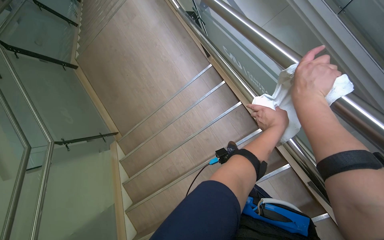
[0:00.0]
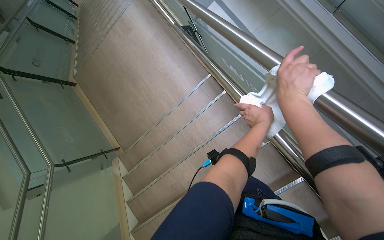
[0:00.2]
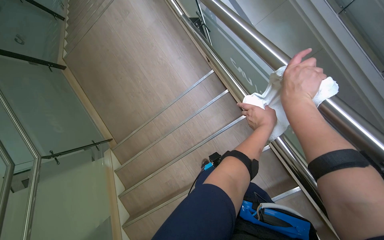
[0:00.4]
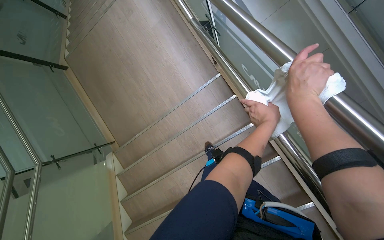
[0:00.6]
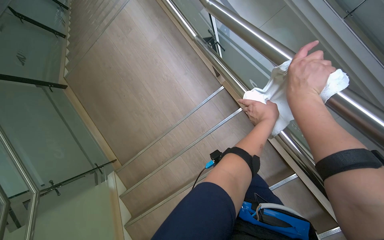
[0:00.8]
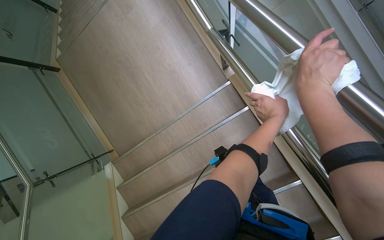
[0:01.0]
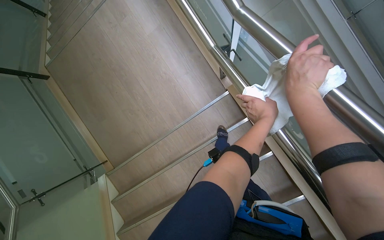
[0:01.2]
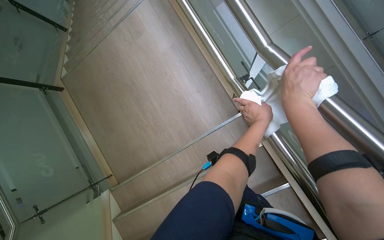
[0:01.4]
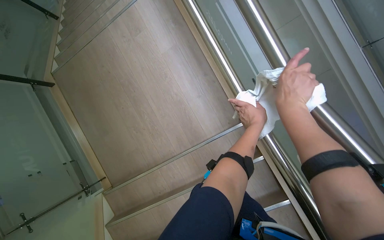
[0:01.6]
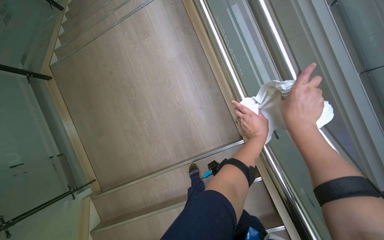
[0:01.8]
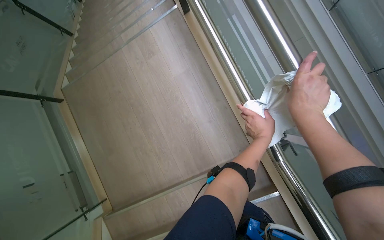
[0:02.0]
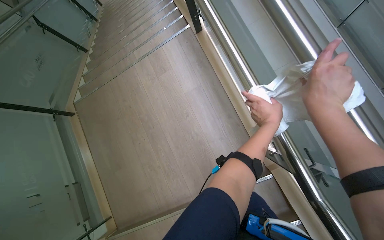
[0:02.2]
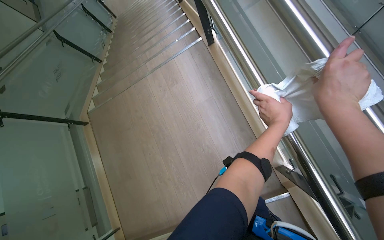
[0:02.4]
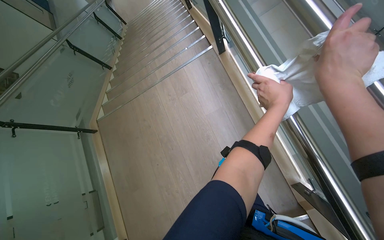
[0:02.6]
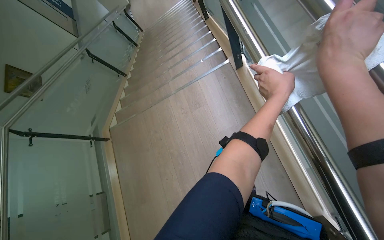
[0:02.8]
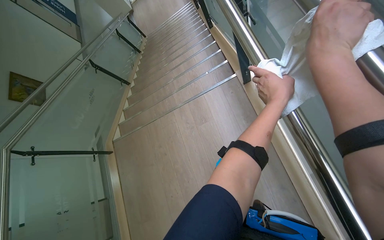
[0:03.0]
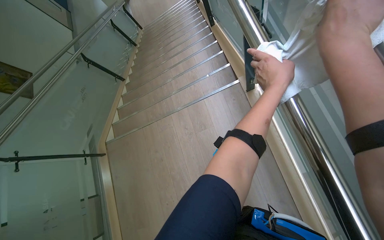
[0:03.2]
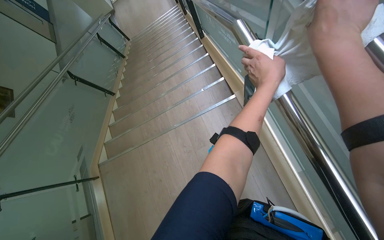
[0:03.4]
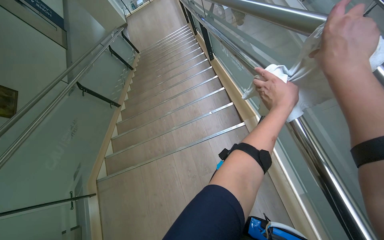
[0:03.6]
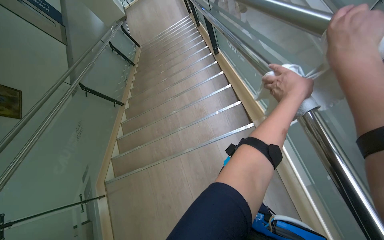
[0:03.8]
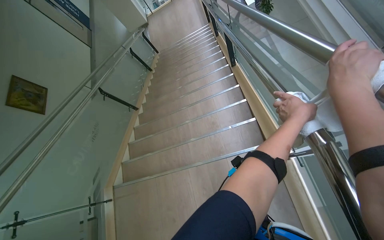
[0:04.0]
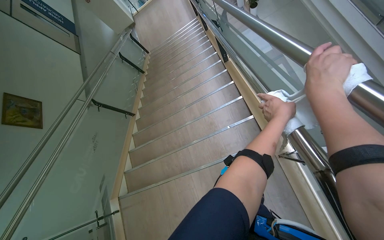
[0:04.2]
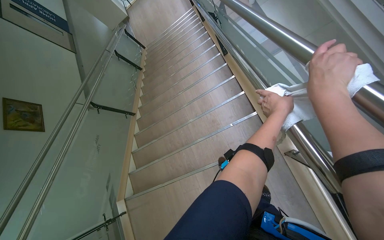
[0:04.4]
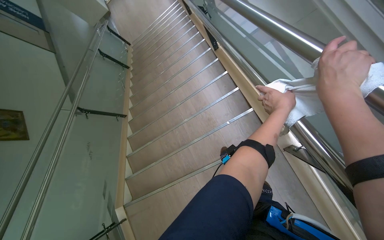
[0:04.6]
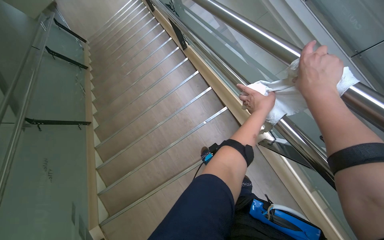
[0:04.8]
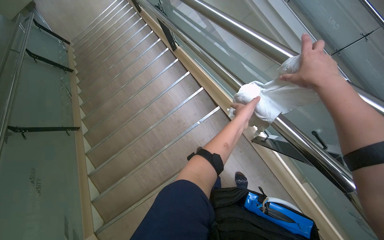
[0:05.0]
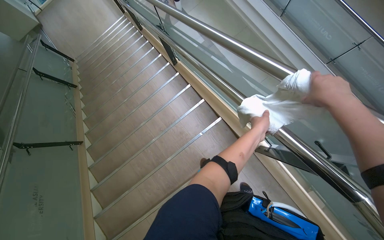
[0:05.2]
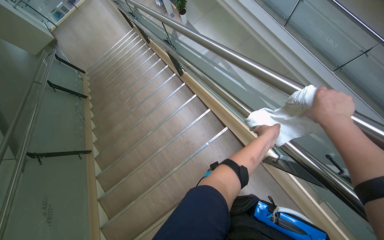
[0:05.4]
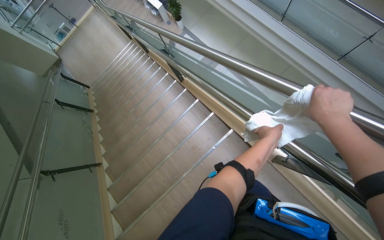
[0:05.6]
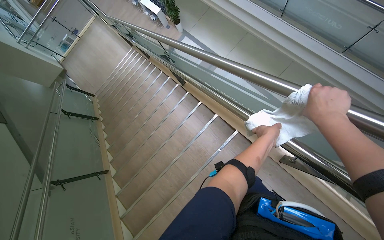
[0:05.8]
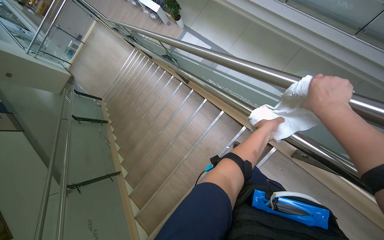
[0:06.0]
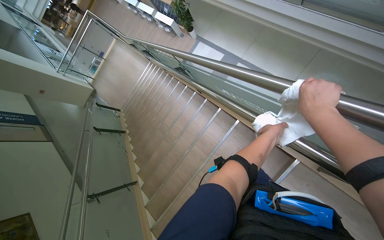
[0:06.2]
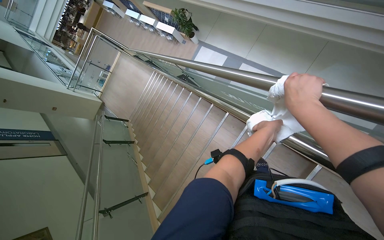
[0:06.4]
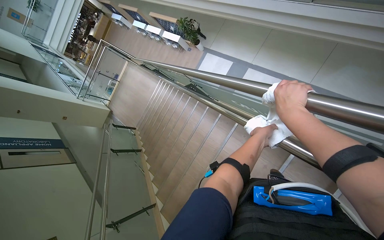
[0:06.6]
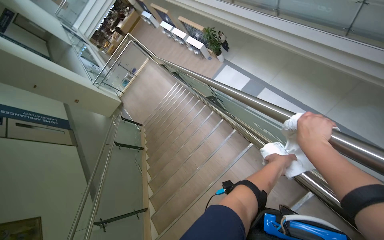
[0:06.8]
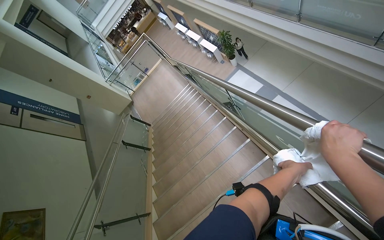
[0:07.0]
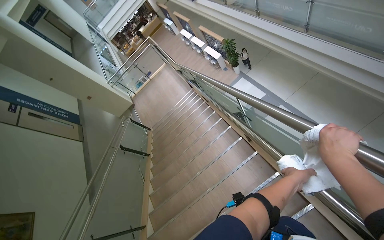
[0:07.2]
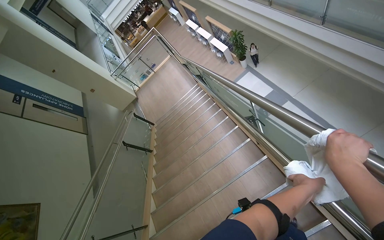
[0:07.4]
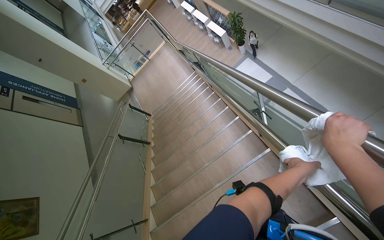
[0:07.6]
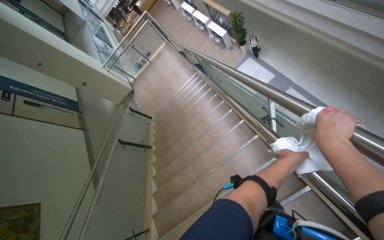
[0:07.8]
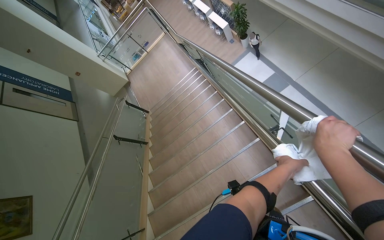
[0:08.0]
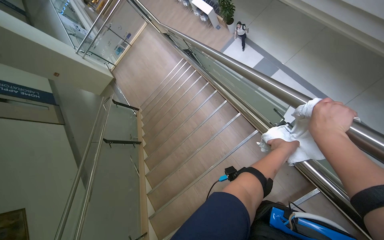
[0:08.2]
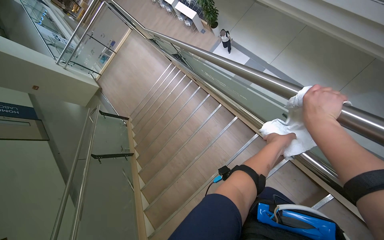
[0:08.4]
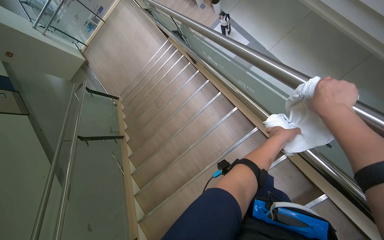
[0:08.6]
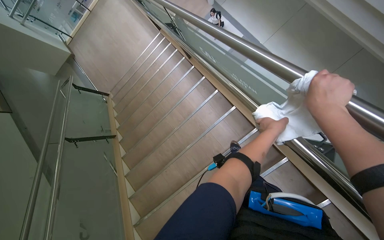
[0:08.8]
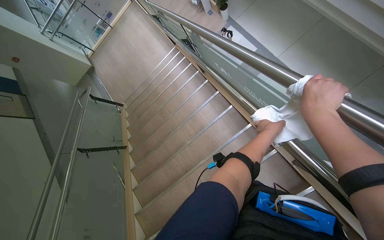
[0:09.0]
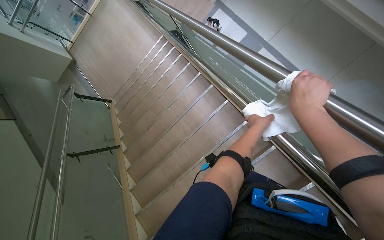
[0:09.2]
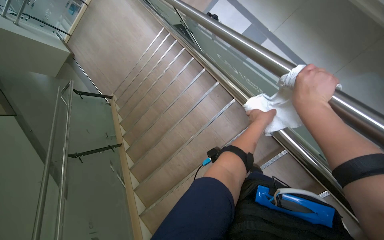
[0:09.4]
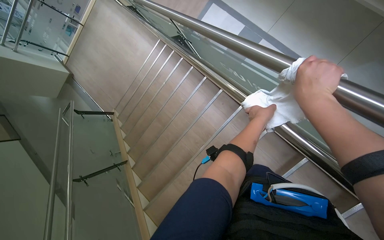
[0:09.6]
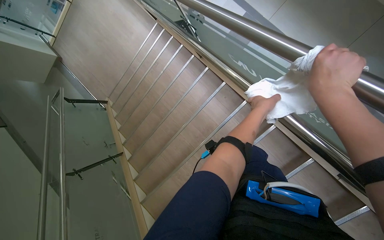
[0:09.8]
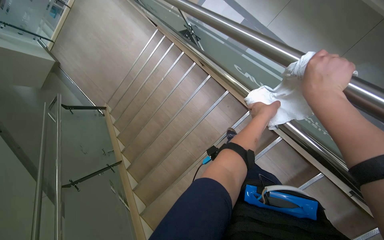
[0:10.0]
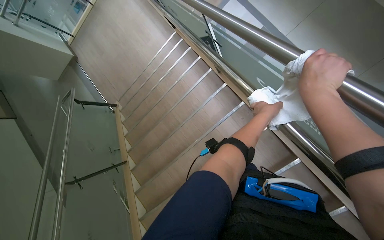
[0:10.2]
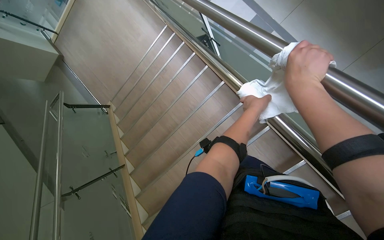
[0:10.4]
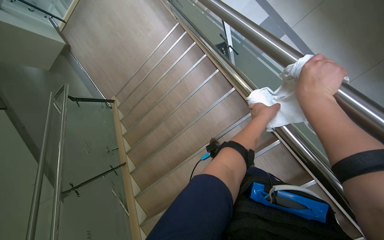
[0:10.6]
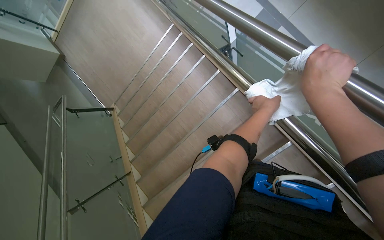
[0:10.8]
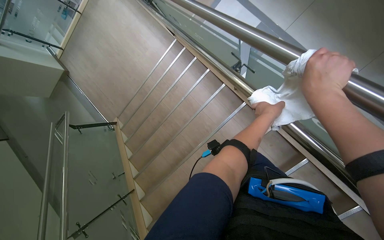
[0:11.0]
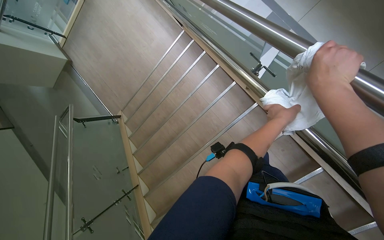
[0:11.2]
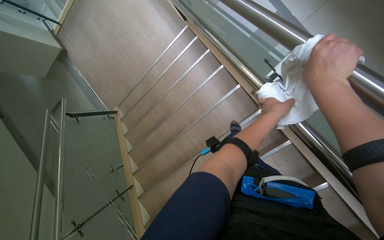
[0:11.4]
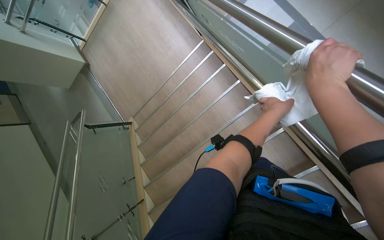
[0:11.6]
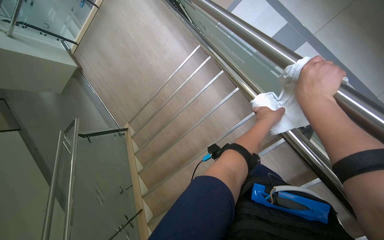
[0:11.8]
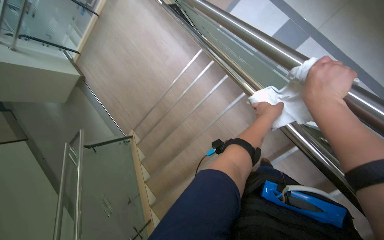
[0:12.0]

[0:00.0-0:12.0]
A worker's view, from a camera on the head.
Job: wiping surfaces.
The whole recording: Wiping metal handrail. The worker wipes the metal handrail with a white cloth while descending the stairs.
0:00.0 to 0:01.6: The camera travels some 90 cm.
0:01.6 to 0:03.0: The right hand shifts some 25 cm up the picture.
0:03.0 to 0:04.4: The left hand moves farther from the camera, some 25 cm.
0:04.4 to 0:06.0: Everything in view rotates approximately 25 degrees counterclockwise. The left hand heads farther from the camera, covering about 10 cm.
0:06.0 to 0:07.6: The wearer moves some 80 cm. The head turns to the left by roughly 20 degrees.
0:07.6 to 0:09.0: The wearer moves about 90 cm.
0:09.0 to 0:10.4: The wearer moves about 60 cm.
0:10.4 to 0:12.0: The head travels about 70 cm.

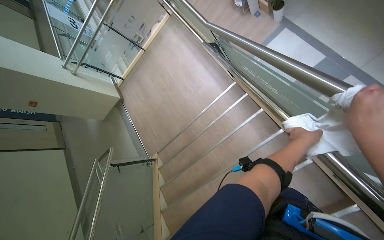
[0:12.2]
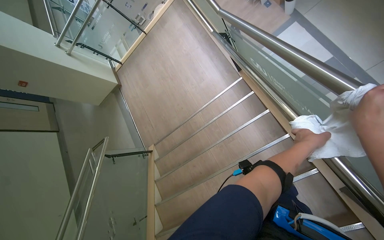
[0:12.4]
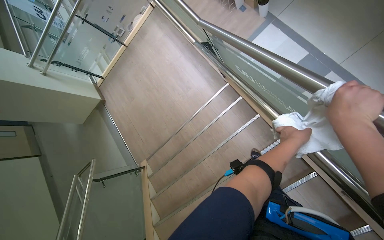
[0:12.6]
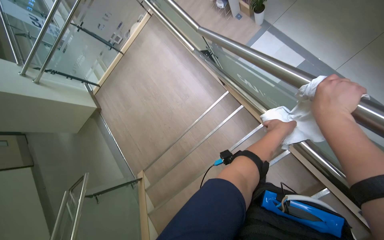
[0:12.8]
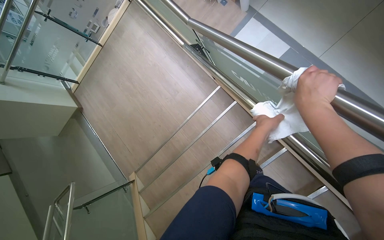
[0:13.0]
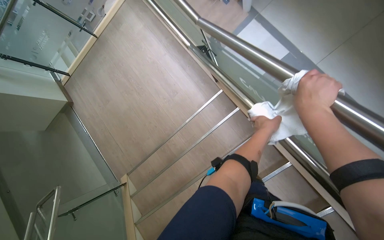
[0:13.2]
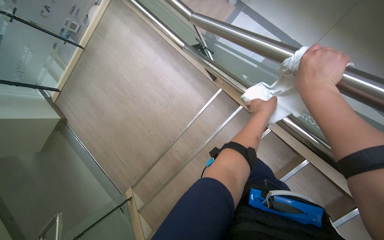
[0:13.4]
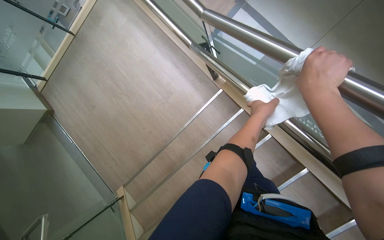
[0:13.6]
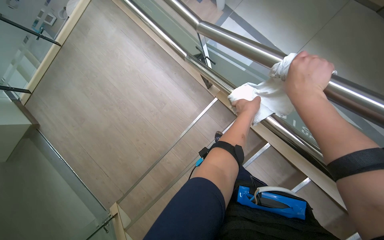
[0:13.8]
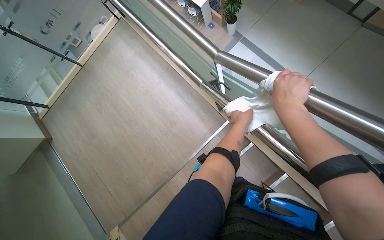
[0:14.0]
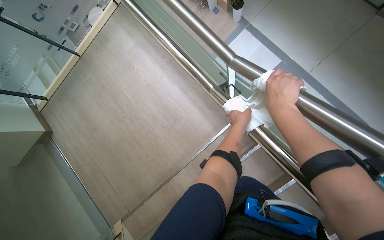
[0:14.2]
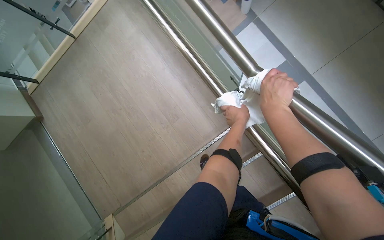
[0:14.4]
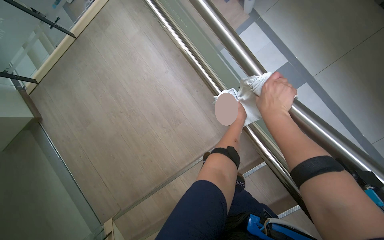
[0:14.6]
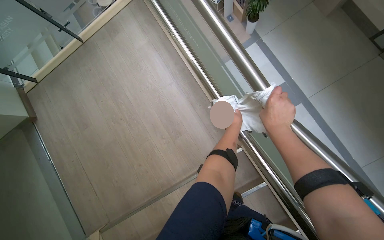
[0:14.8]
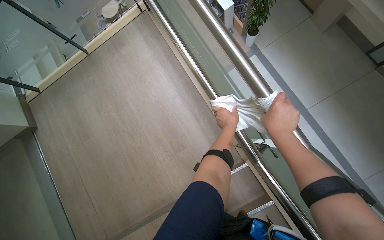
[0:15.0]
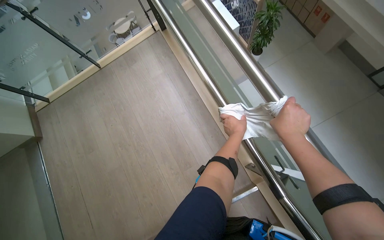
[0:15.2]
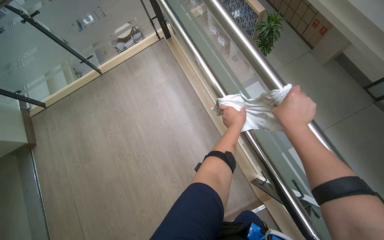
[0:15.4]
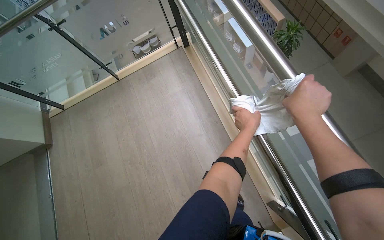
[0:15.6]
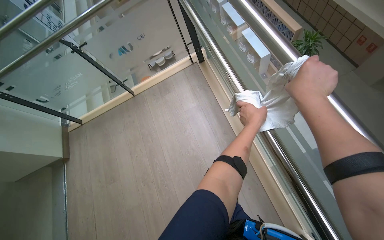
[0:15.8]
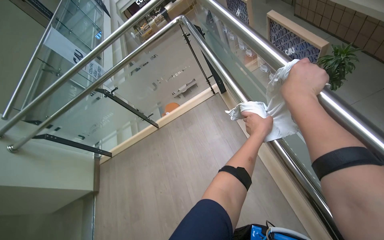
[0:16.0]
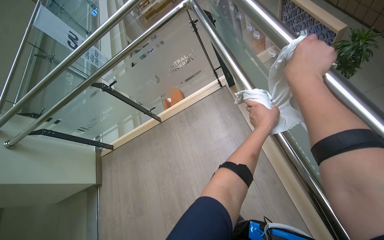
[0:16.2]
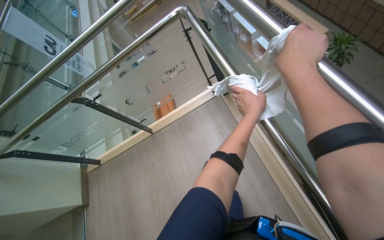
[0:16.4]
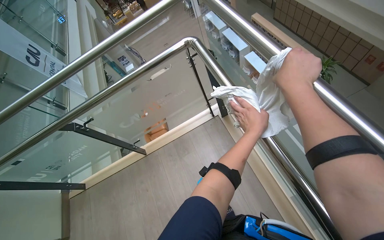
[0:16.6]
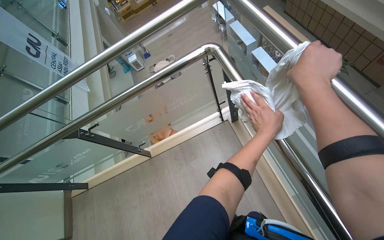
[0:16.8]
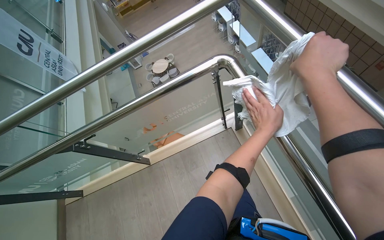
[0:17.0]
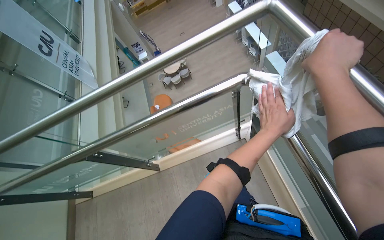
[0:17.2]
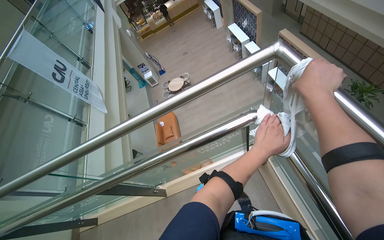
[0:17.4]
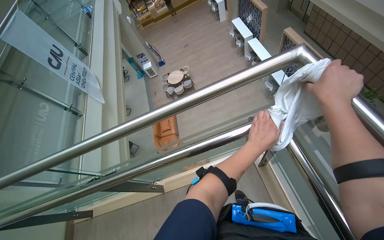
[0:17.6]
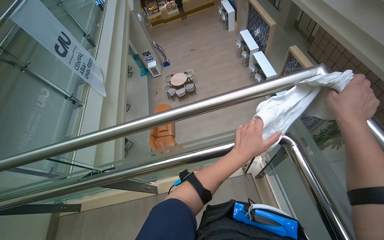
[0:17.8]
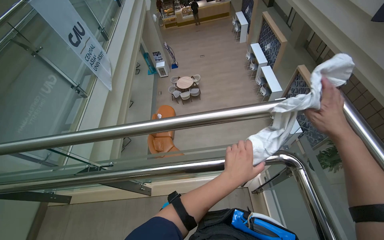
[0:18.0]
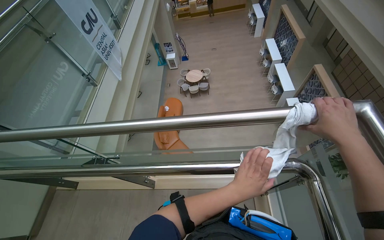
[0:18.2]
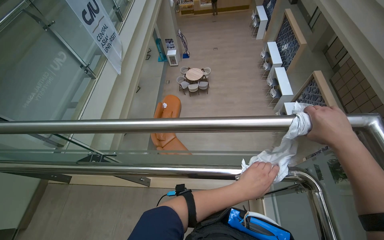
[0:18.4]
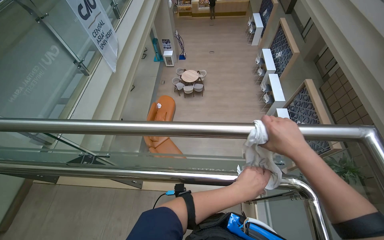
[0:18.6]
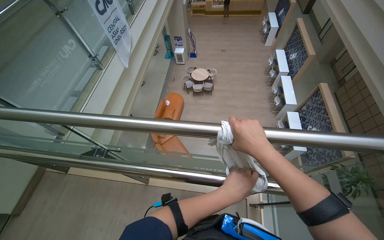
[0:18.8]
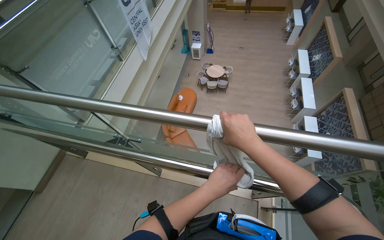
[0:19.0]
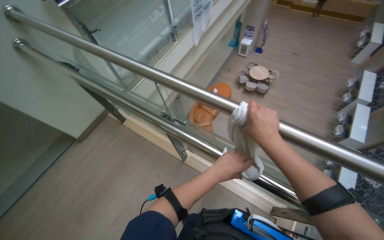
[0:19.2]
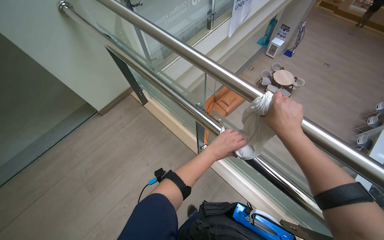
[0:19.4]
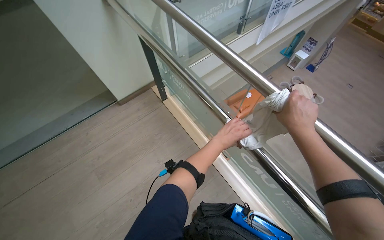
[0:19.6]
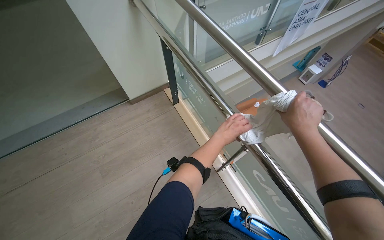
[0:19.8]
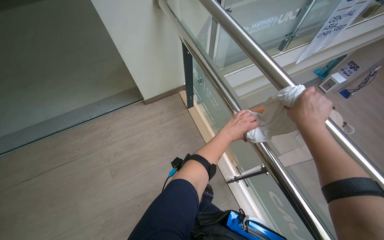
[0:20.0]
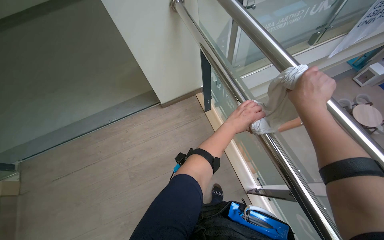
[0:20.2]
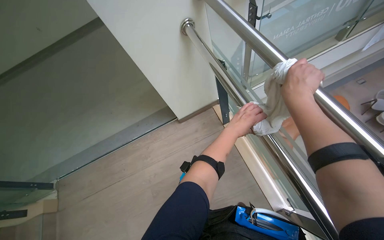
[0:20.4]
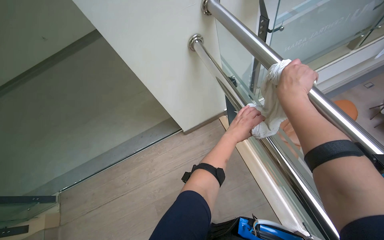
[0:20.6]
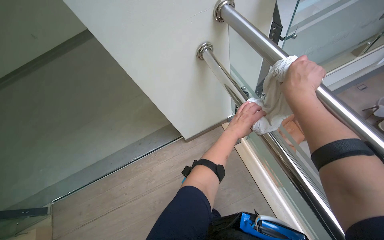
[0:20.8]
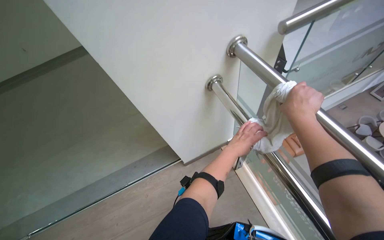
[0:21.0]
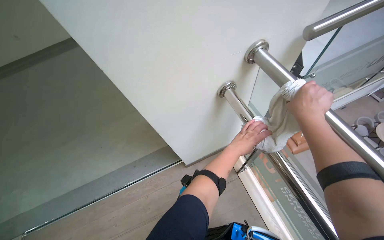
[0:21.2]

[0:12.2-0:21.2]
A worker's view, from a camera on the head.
Job: wiping surfaces.
The whole recording: Wiping metal handrail. The worker wipes the metal handrail with a white cloth while descending the stairs.
0:13.8 to 0:15.2: The view tips upward by some 15 degrees. The right hand goes approximately 35 cm farther from the camera.
0:15.2 to 0:16.6: The camera is carried some 40 cm. The camera sweeps to the left, by approximately 15 degrees. The view tips upward by some 25 degrees.
0:16.6 to 0:18.2: The head travels about 70 cm. Everything in view rotates some 25 degrees clockwise.
0:18.2 to 0:19.8: The wearer moves roughly 60 cm. The head rotates approximately 60 degrees to the left.
0:19.8 to 0:21.2: The camera travels about 70 cm.
